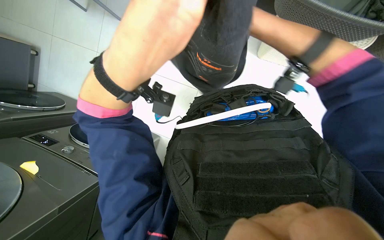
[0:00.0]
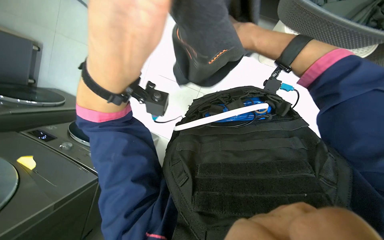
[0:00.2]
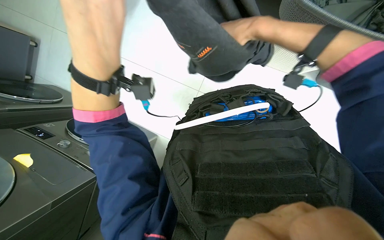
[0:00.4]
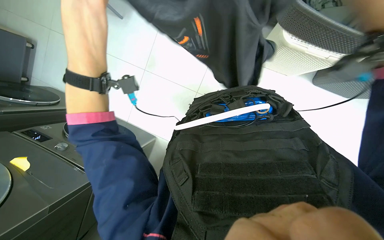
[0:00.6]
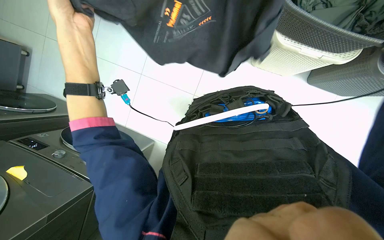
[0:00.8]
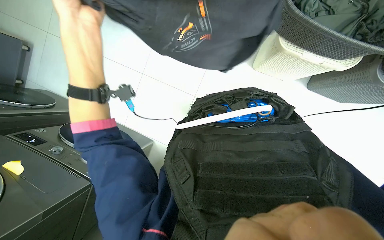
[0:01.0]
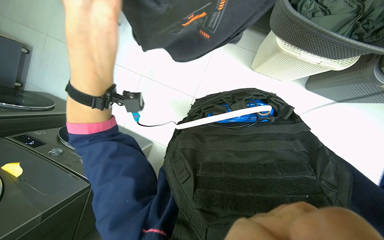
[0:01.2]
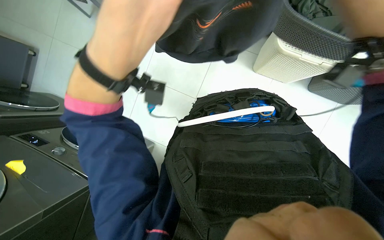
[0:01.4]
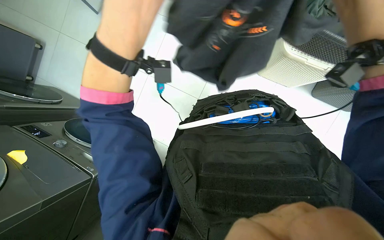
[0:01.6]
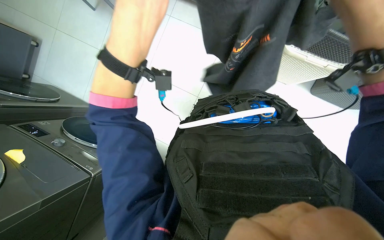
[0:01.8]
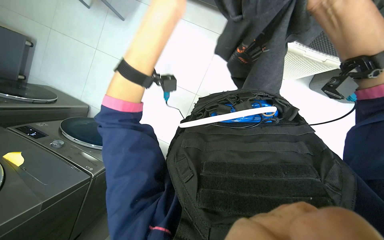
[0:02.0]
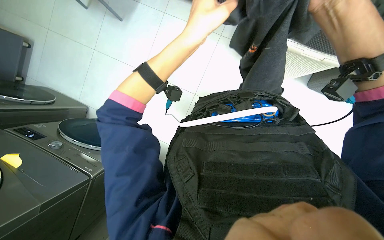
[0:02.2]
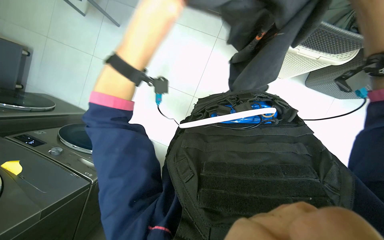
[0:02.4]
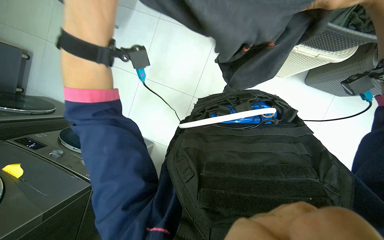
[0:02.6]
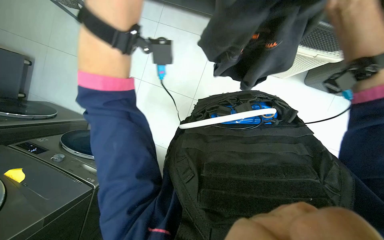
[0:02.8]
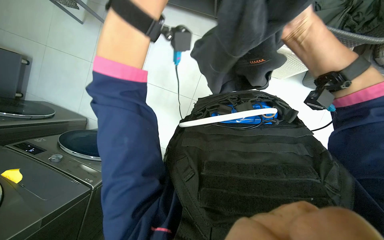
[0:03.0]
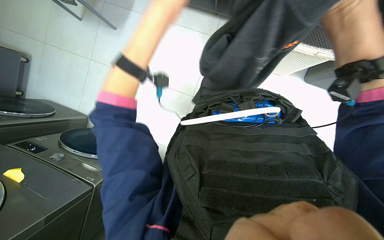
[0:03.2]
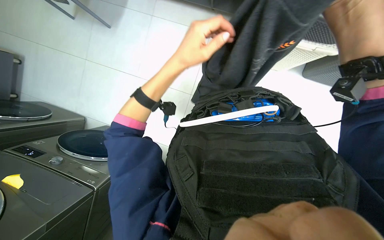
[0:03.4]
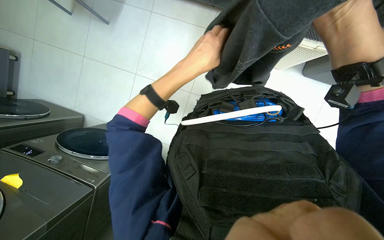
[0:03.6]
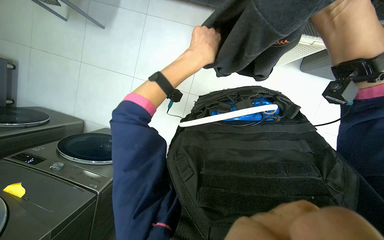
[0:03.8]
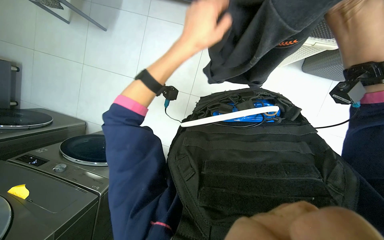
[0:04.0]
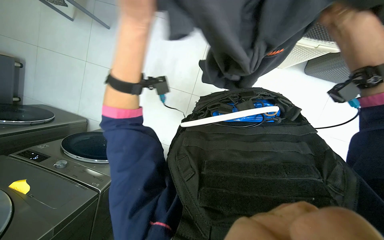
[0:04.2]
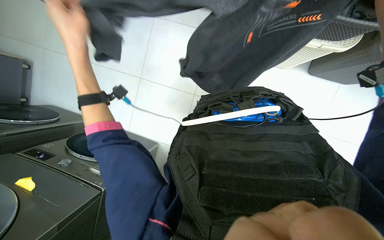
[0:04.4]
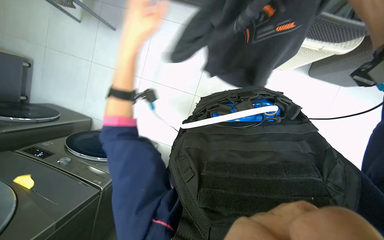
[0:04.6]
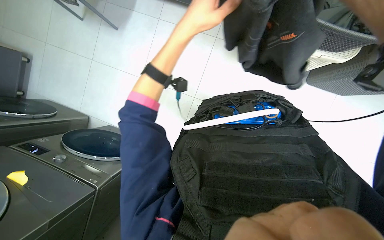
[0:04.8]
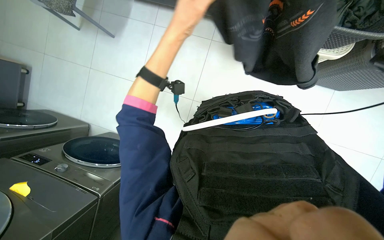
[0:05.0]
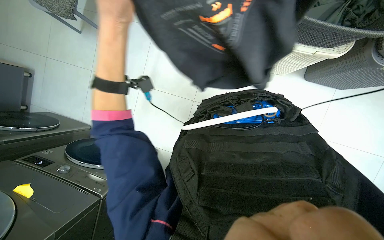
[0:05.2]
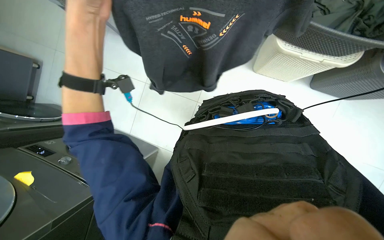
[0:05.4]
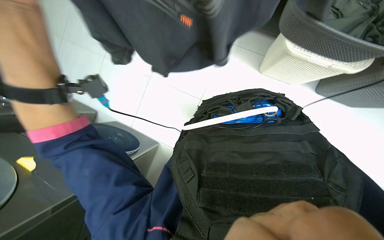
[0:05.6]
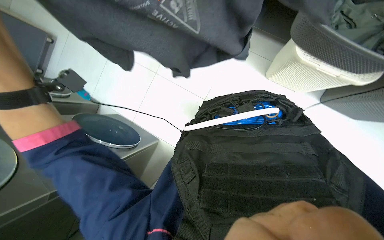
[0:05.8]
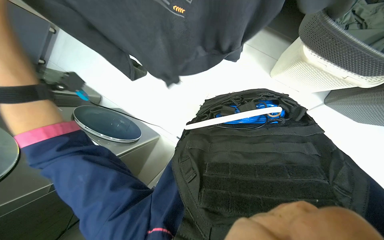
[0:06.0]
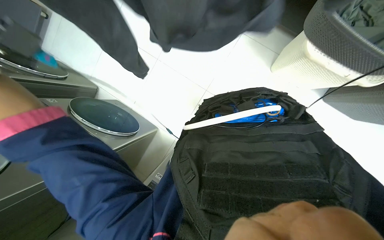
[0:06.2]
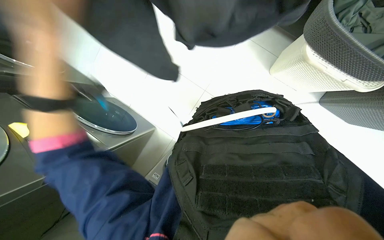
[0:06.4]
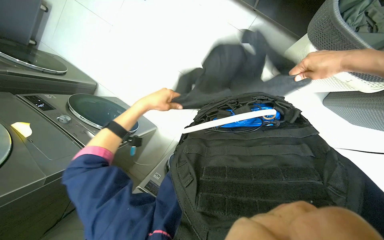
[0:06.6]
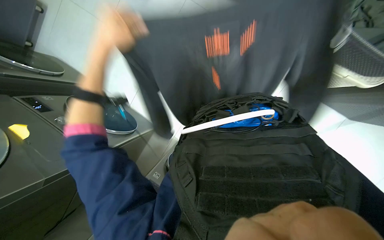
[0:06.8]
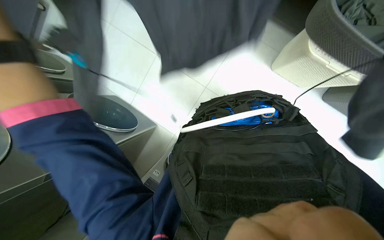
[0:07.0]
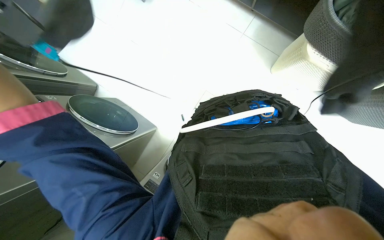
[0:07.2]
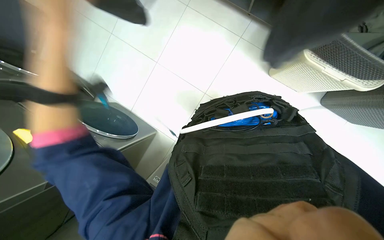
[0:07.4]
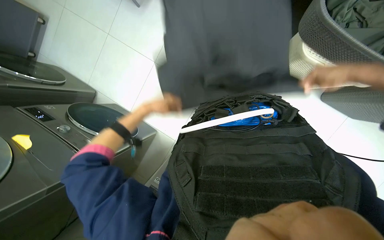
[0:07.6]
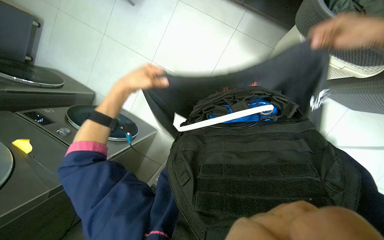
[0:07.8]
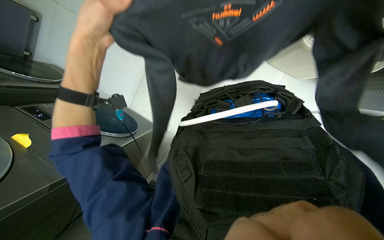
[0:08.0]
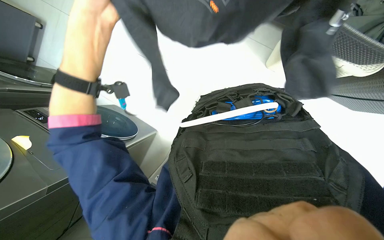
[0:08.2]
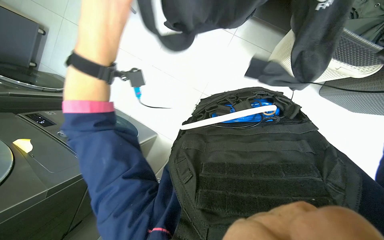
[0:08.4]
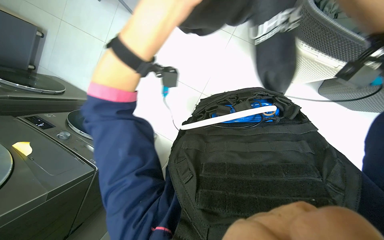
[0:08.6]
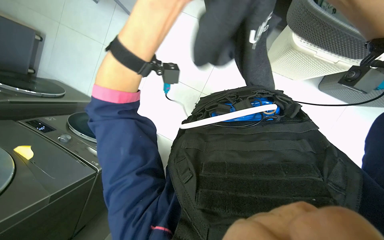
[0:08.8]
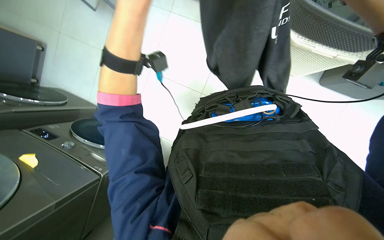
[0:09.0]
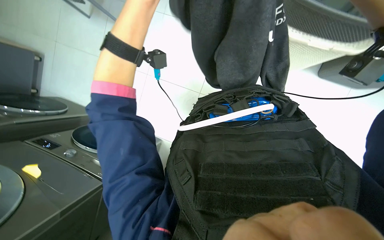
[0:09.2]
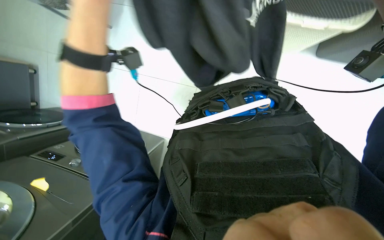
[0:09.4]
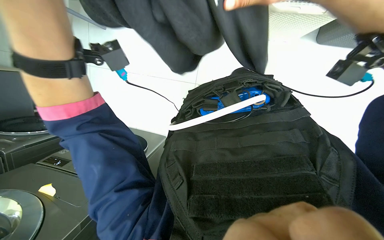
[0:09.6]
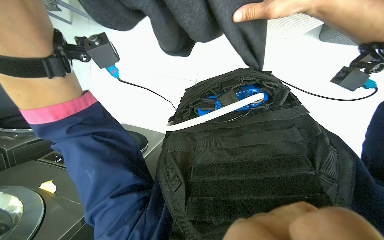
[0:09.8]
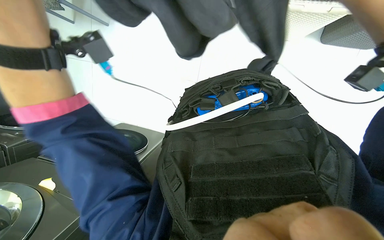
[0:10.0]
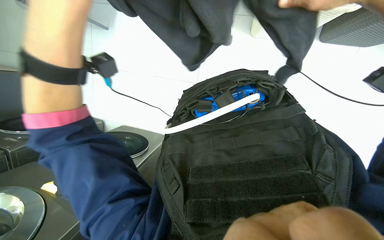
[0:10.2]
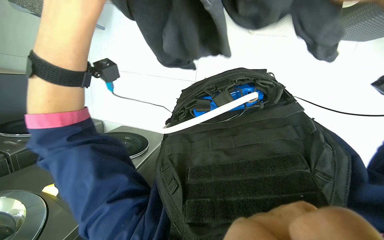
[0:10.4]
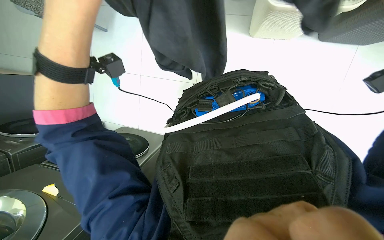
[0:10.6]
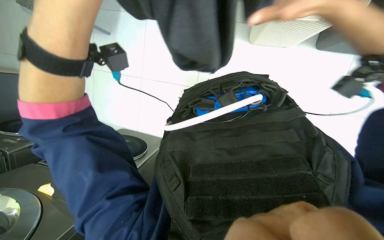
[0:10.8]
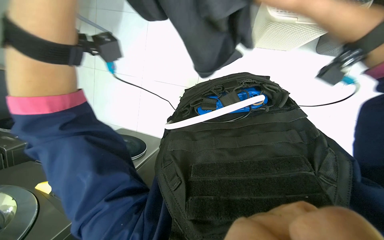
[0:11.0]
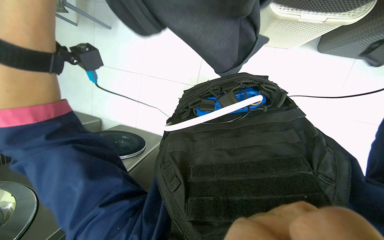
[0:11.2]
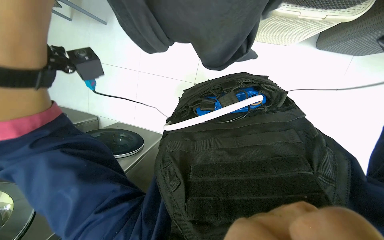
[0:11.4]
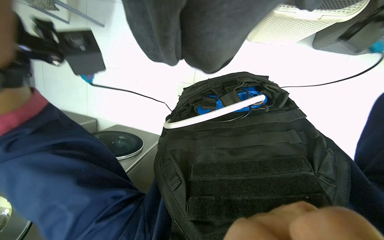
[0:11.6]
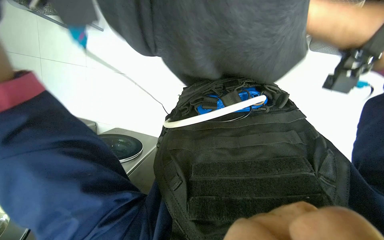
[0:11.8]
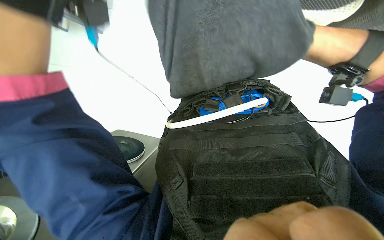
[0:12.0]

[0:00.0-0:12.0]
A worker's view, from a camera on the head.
Job: managing laundry.
The whole recording: Preparing and sorting laundry items. The worker takes laundry items from a basket, shakes them out, and sorts them into another container.
0:00.0 to 0:01.6: The left hand goes to the left and returns, some 15 cm each way.
0:03.0 to 0:04.4: The left hand heads to the left and down the picture, covering approximately 20 cm.

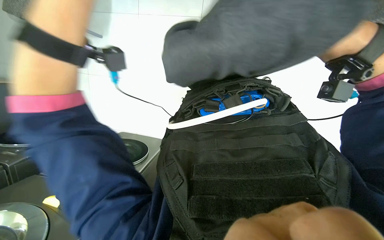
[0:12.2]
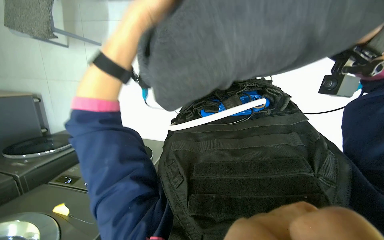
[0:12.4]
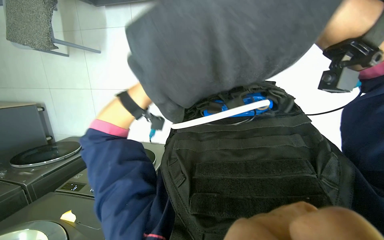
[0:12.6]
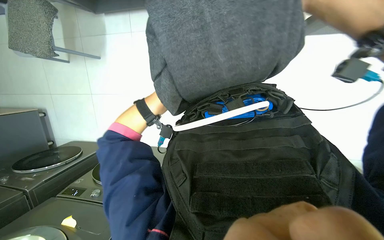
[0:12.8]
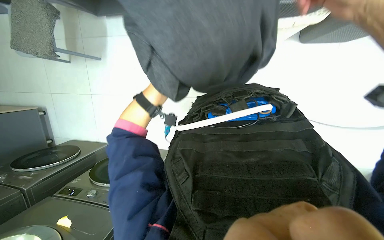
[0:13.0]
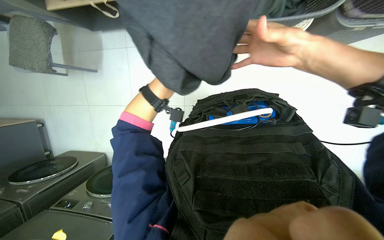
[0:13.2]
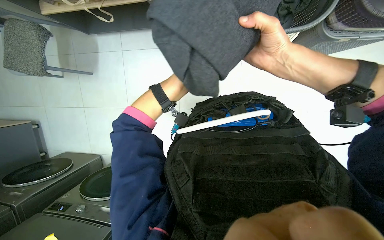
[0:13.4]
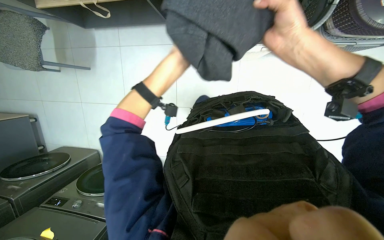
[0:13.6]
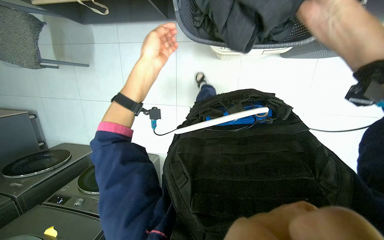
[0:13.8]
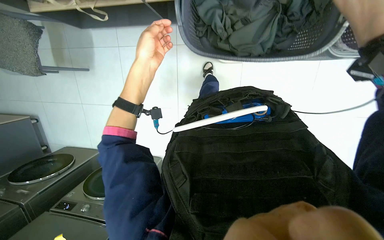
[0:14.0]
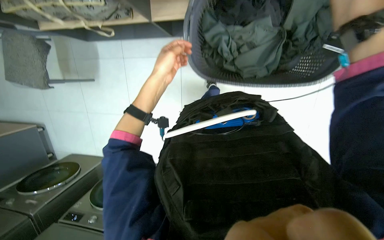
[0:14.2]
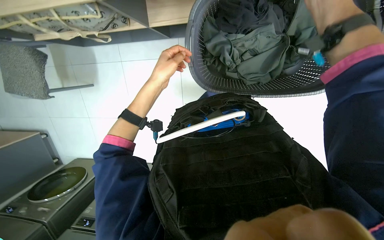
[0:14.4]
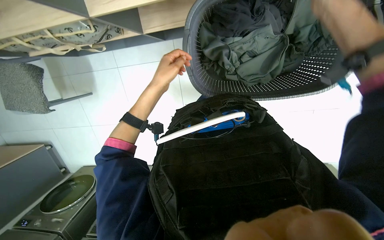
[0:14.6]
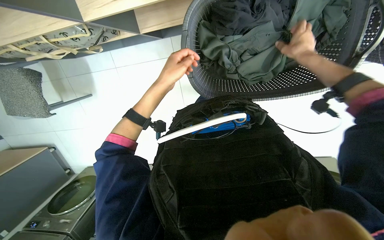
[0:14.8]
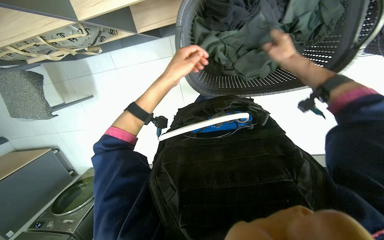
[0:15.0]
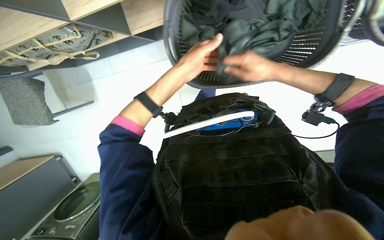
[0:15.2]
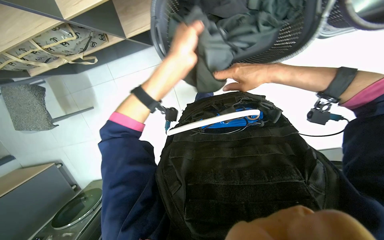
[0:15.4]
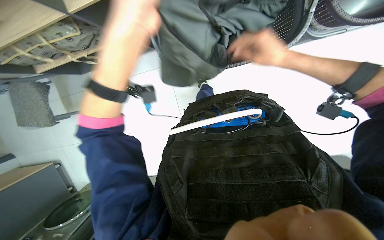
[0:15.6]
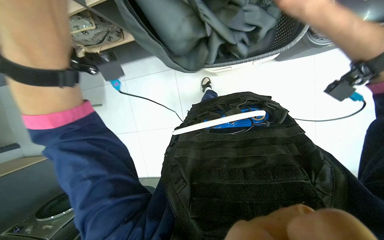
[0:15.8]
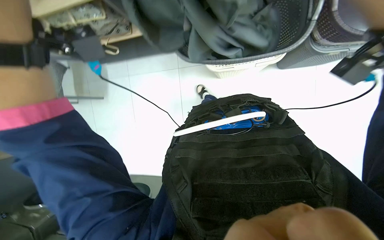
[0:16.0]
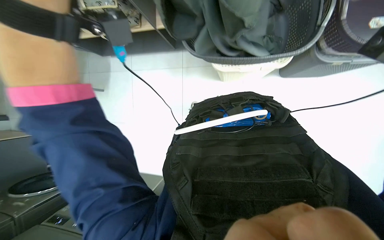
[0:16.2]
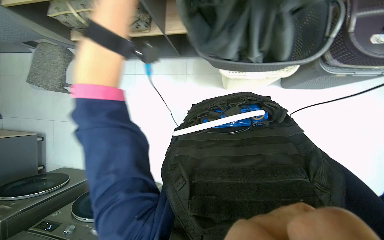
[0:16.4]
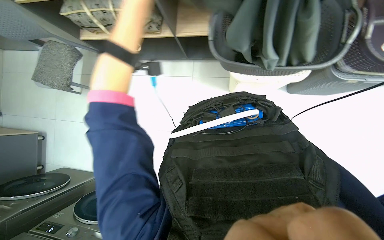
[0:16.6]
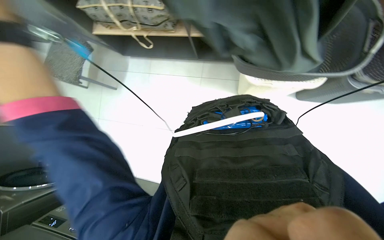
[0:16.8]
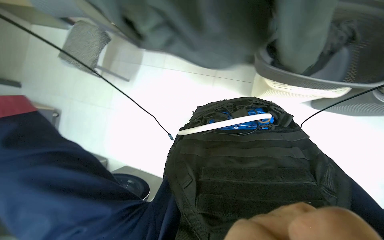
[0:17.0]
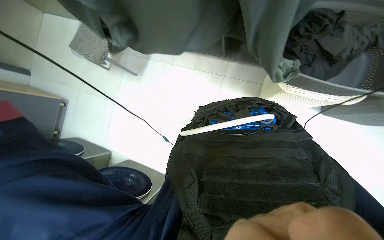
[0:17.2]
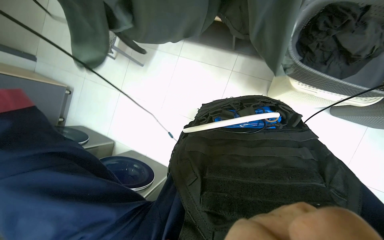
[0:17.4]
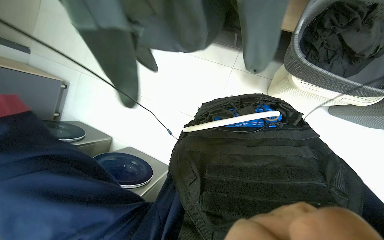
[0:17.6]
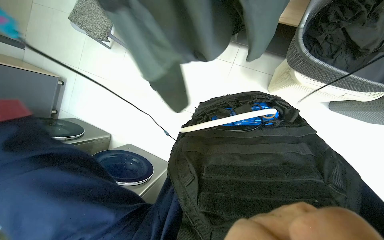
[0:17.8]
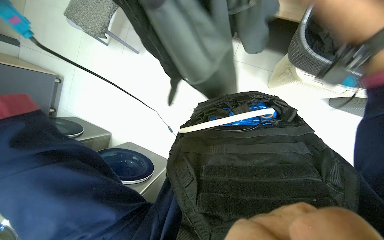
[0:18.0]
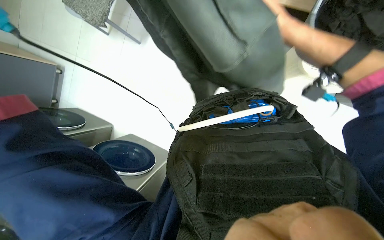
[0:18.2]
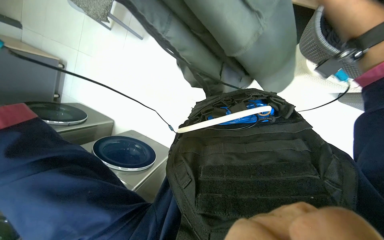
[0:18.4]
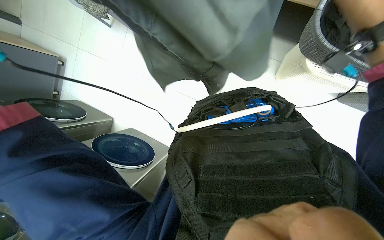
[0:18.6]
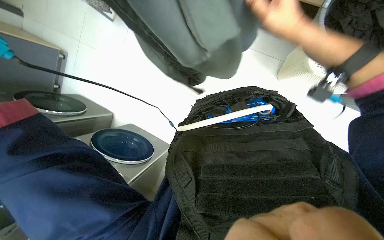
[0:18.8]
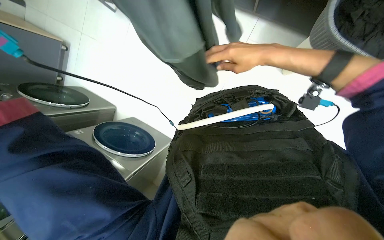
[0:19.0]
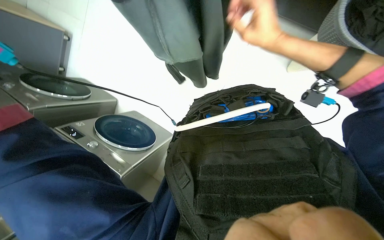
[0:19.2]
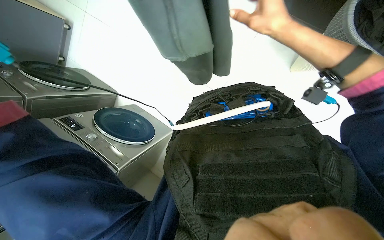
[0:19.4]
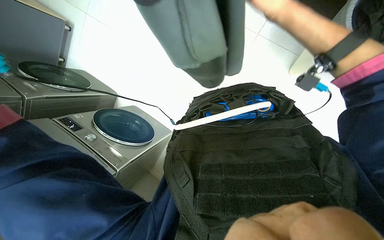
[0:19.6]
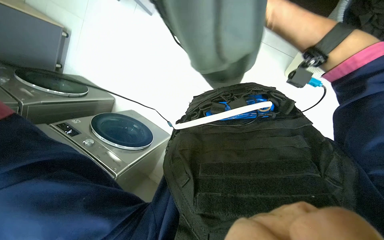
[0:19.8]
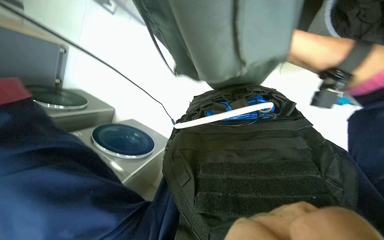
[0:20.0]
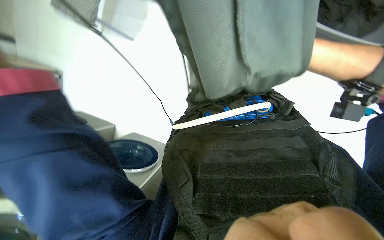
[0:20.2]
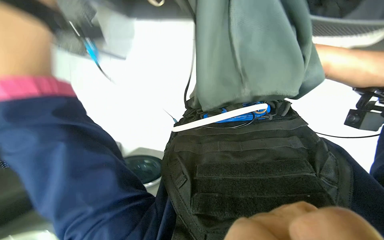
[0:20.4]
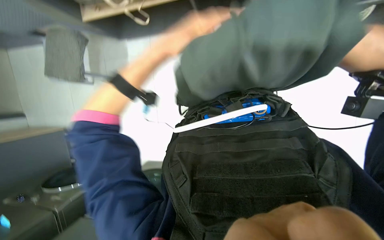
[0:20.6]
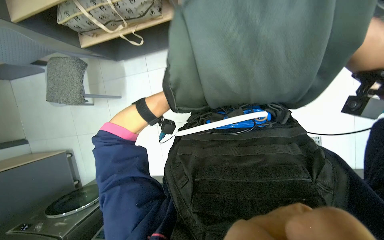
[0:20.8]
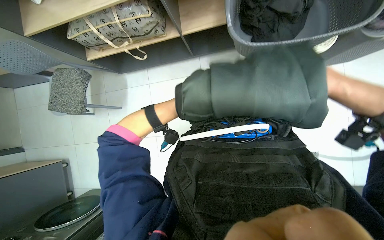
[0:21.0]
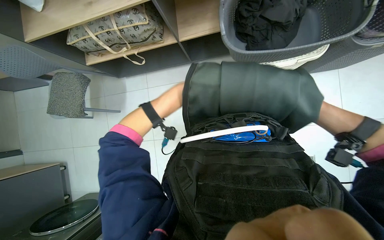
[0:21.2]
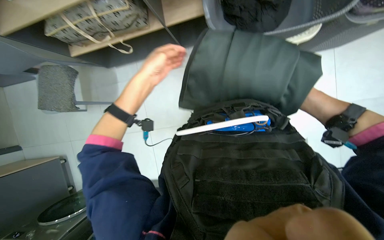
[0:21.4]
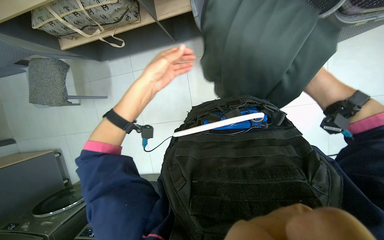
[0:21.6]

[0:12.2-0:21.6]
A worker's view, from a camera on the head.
Job: managing laundry.
The whole recording: Preparing and sorting laundry items. The worker takes laundry items from a basket, shakes them out, and sorts them into another container.
0:13.8 to 0:15.4: The left hand is displaced to the right and nearer to the camera by approximately 25 cm.
0:15.4 to 0:17.0: The scene rotates clockwise by roughly 25 degrees.
0:17.0 to 0:18.4: The view tips downward by roughly 10 degrees.
